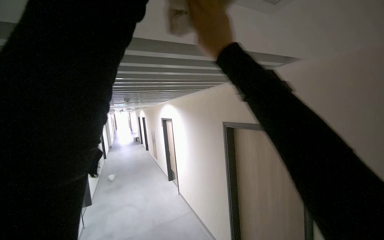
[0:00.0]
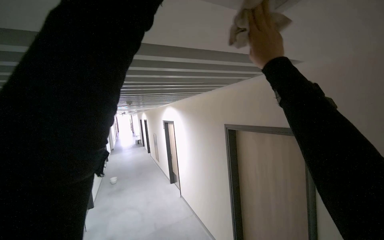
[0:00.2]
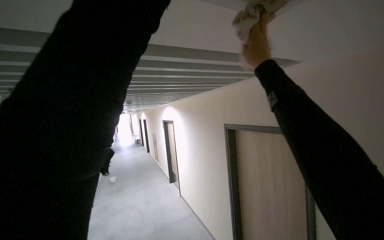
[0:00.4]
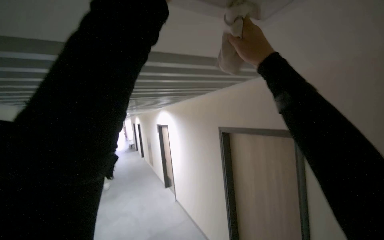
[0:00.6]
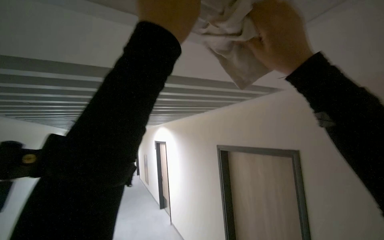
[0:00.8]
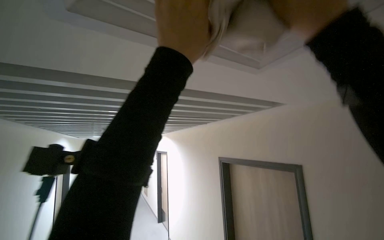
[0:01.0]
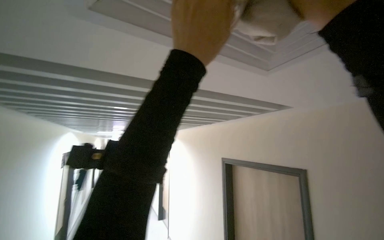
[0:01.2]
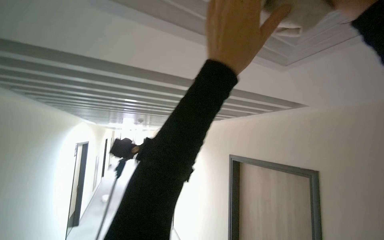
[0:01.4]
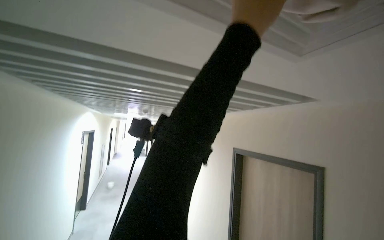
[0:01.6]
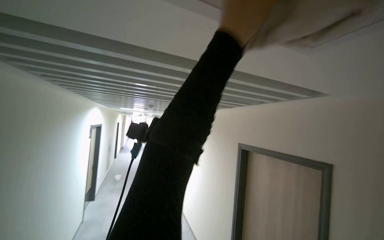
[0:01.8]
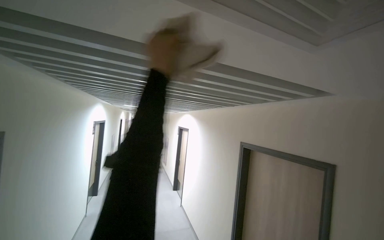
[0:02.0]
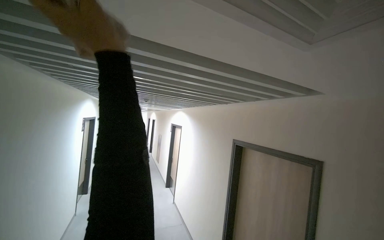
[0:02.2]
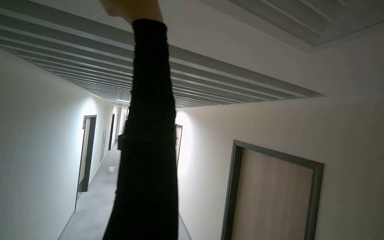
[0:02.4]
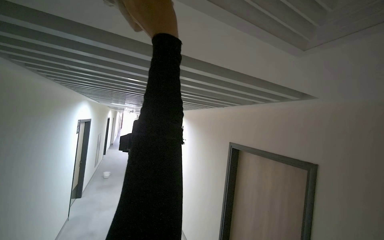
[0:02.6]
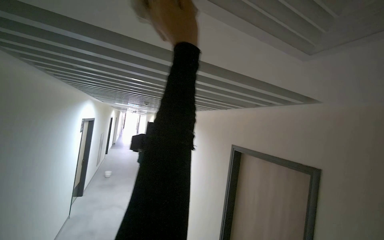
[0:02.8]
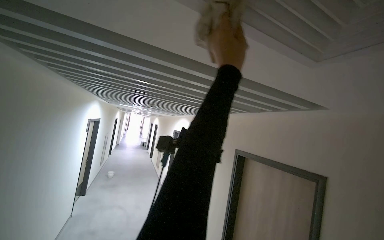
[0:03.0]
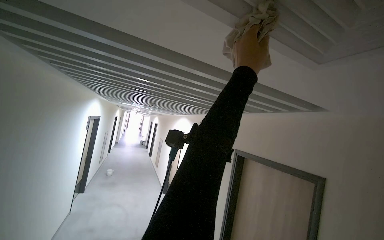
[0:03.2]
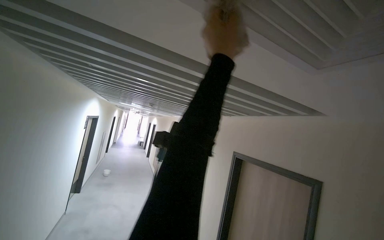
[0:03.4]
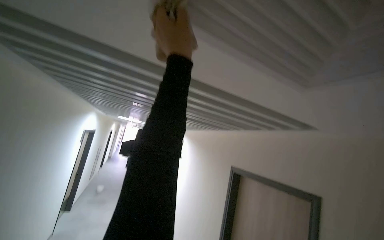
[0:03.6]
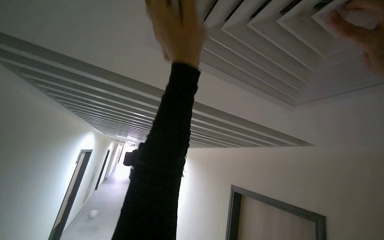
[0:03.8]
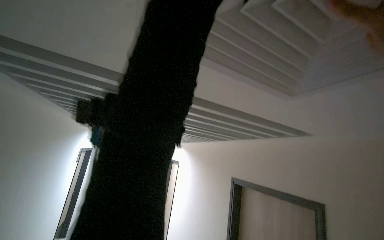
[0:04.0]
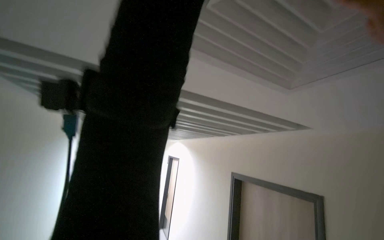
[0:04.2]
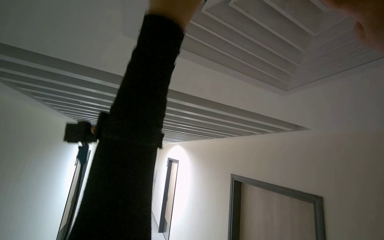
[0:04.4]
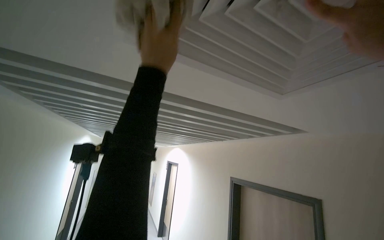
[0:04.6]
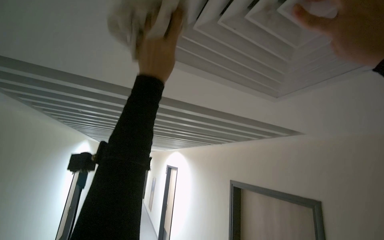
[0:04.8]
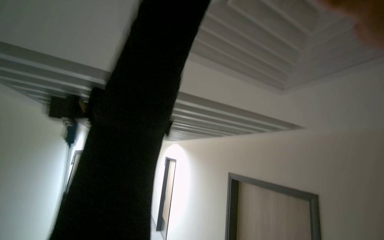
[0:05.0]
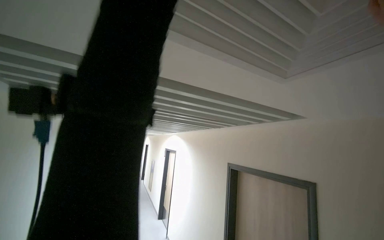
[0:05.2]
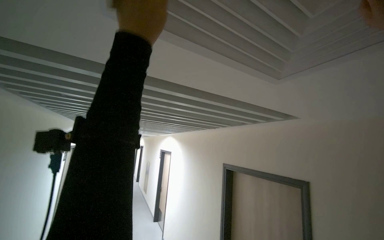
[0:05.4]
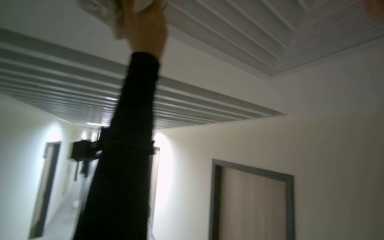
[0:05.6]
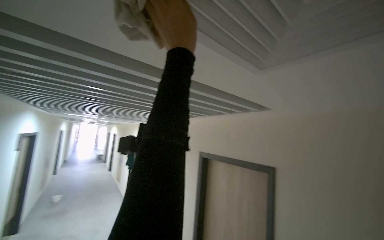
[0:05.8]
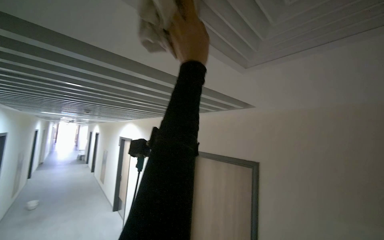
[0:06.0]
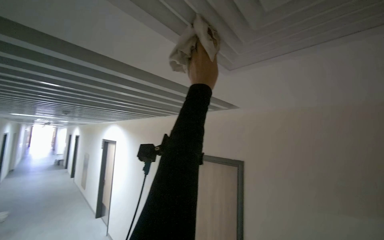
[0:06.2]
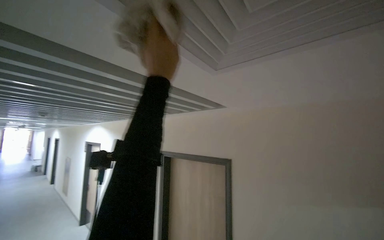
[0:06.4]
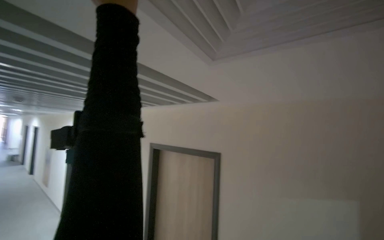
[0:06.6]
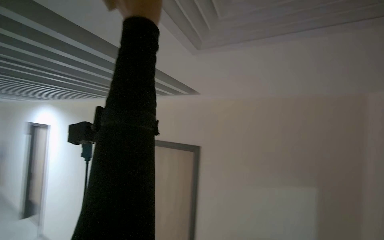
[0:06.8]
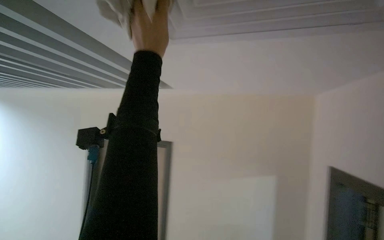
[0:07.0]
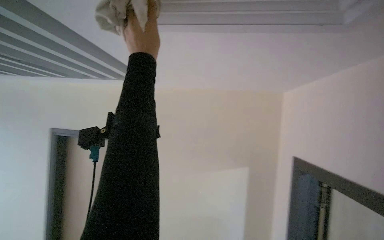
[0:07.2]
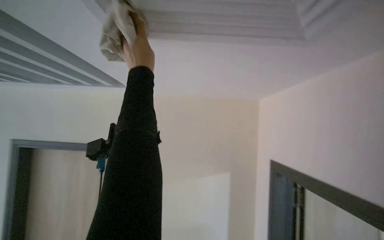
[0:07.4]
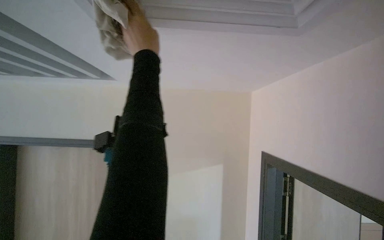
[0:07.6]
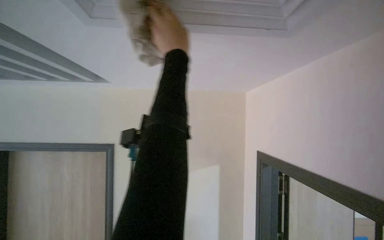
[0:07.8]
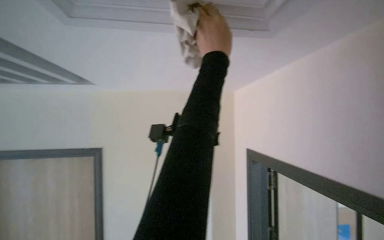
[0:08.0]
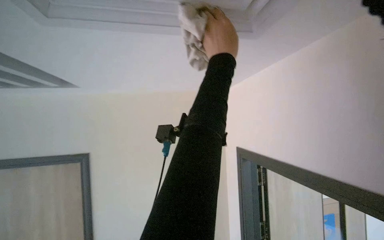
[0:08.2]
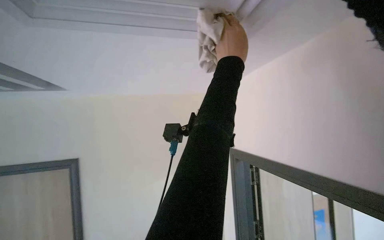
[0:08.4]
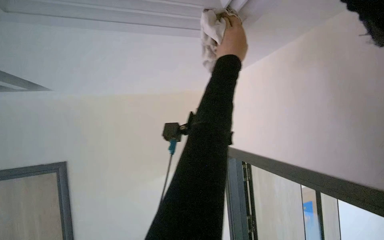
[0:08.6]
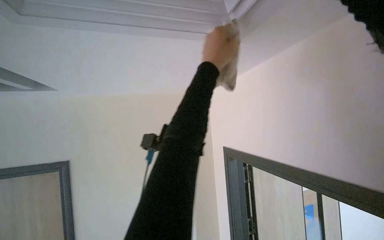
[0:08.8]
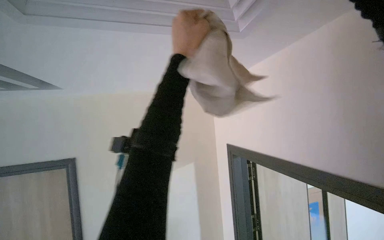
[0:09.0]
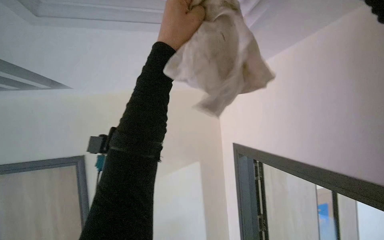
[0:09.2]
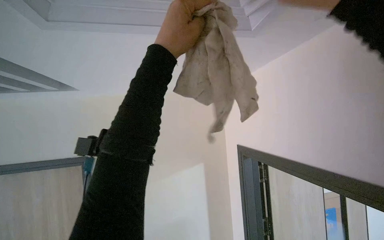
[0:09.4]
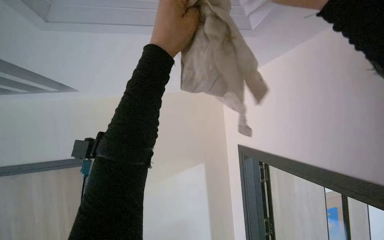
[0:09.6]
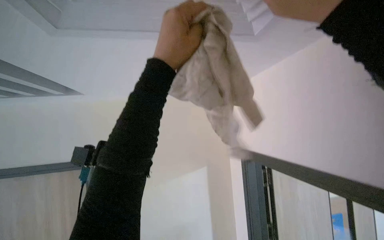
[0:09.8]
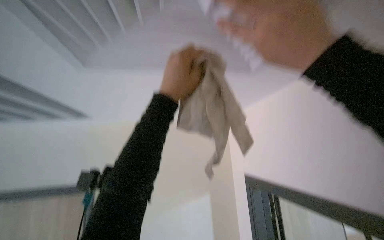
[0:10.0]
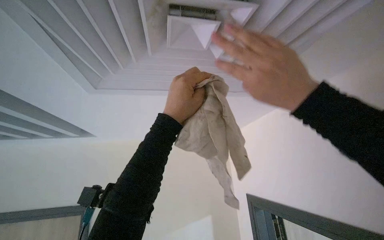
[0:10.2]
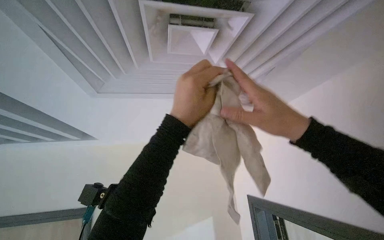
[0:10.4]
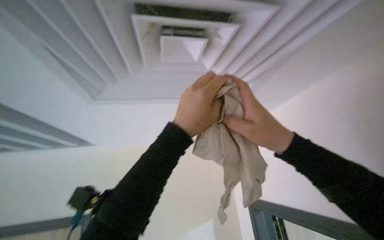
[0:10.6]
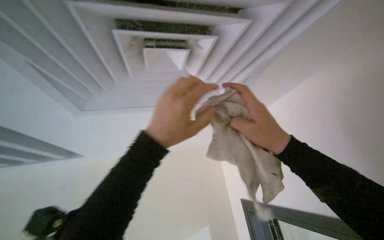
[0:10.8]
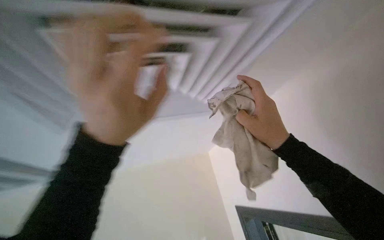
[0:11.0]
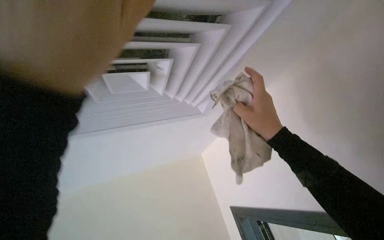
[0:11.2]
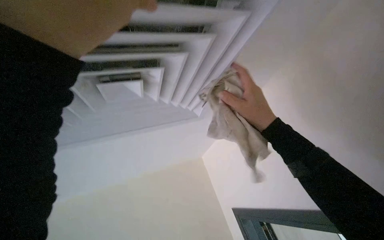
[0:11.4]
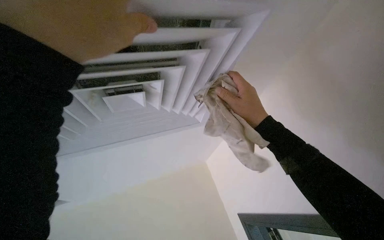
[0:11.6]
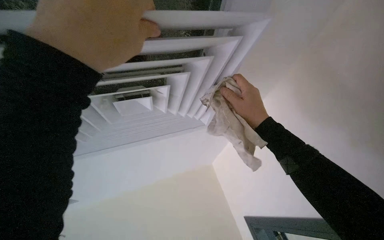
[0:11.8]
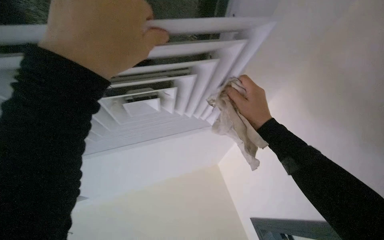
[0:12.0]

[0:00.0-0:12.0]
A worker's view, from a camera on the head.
Job: wiping surfaces.
The whole recording: Wiping ceiling vents. The worker wipes multiple ceiling vents with a cloth.
0:01.6 to 0:03.0: The left hand moves approximately 25 cm to the left and comes back.
0:03.0 to 0:04.4: The left hand travels nearer to the camera and to the left by approximately 20 cm.
0:04.4 to 0:06.0: The view swings some 20 degrees to the right. The left hand goes up and down the picture, roughly 15 cm each way, reversing 2 times.
0:06.0 to 0:07.6: The camera is aimed about 45 degrees further to the right.
0:07.6 to 0:09.0: The left hand shifts approximately 15 cm to the right.
0:09.0 to 0:10.4: The wearer looks some 15 degrees further upward.
0:10.4 to 0:12.0: The wearer looks some 15 degrees further upward. The left hand travels nearer to the camera and up the picture by some 25 cm.

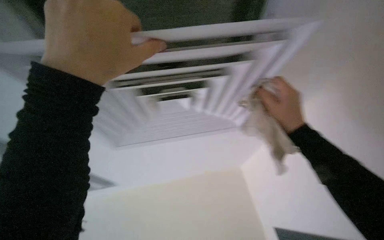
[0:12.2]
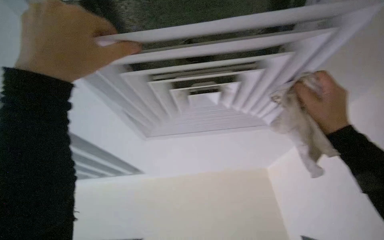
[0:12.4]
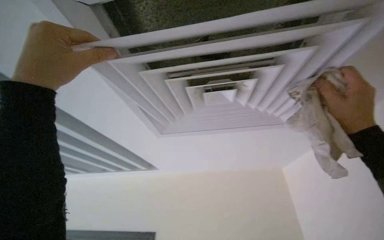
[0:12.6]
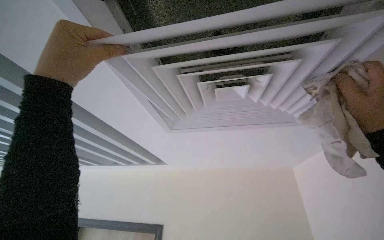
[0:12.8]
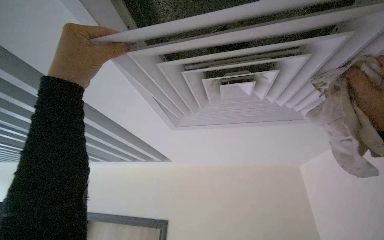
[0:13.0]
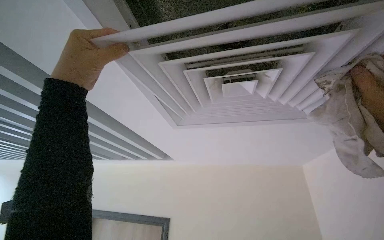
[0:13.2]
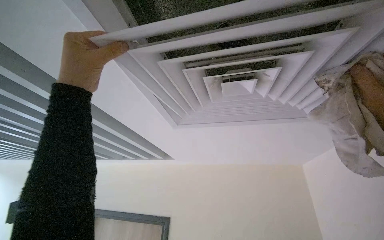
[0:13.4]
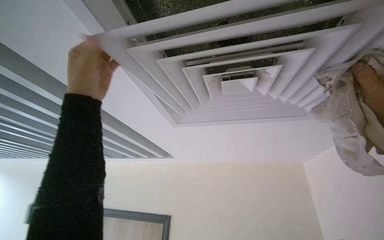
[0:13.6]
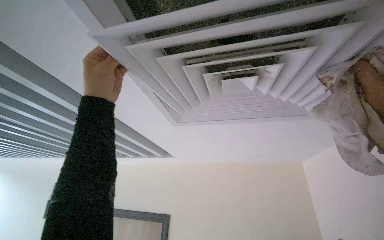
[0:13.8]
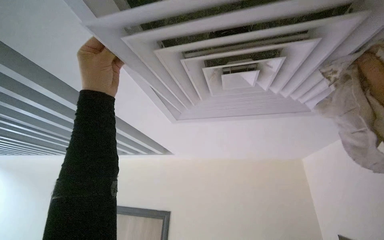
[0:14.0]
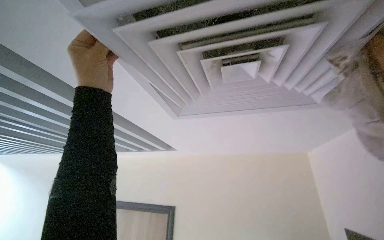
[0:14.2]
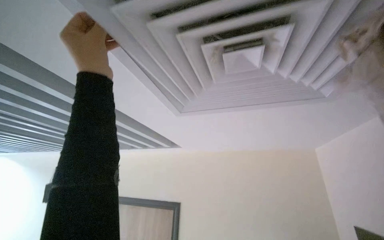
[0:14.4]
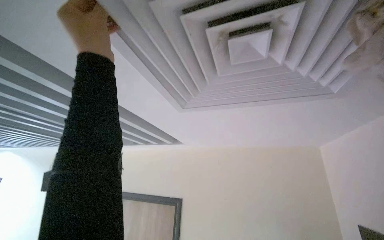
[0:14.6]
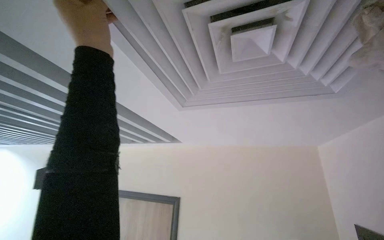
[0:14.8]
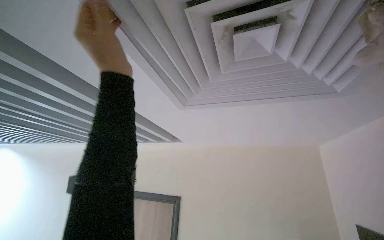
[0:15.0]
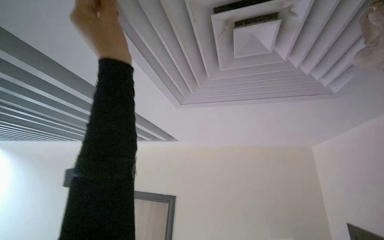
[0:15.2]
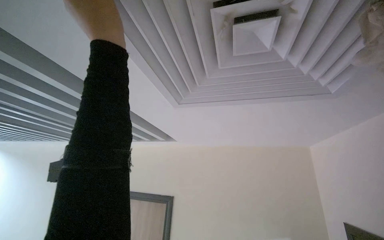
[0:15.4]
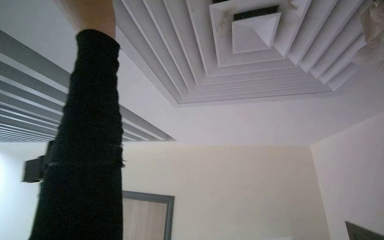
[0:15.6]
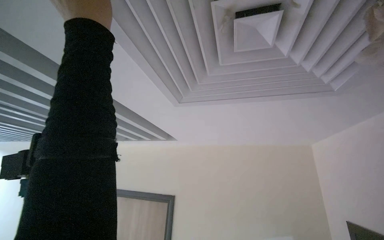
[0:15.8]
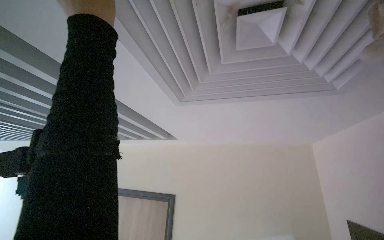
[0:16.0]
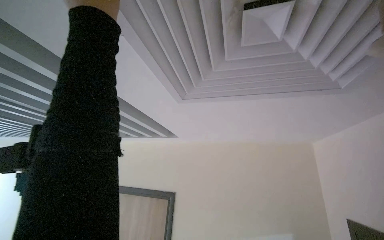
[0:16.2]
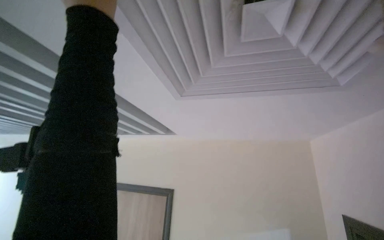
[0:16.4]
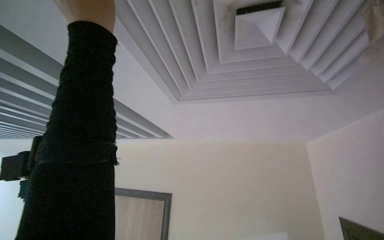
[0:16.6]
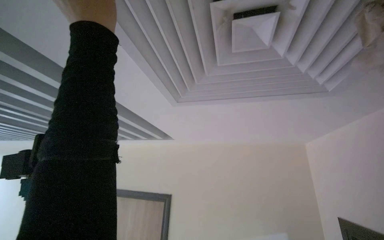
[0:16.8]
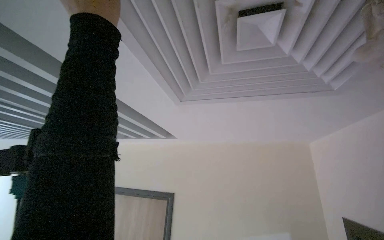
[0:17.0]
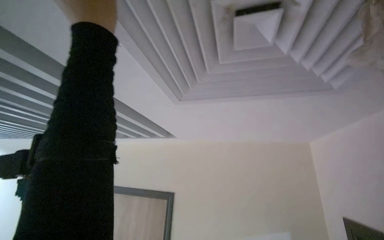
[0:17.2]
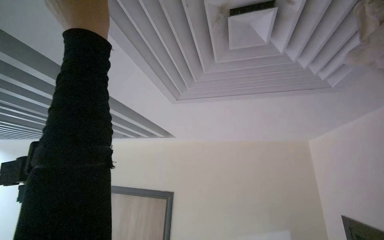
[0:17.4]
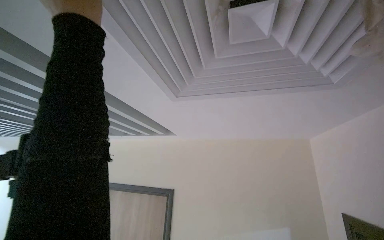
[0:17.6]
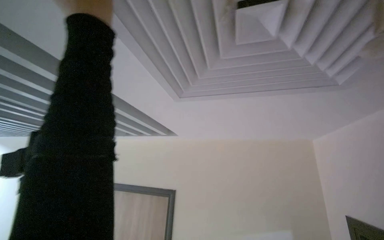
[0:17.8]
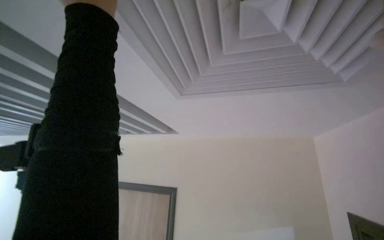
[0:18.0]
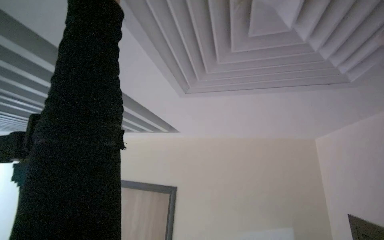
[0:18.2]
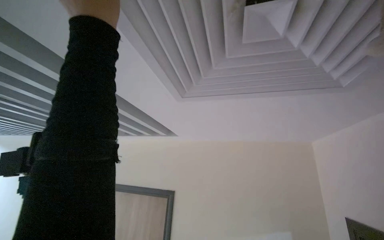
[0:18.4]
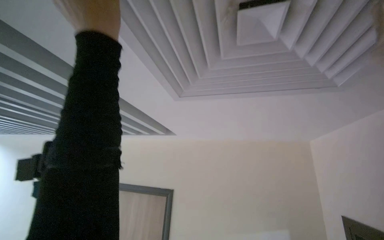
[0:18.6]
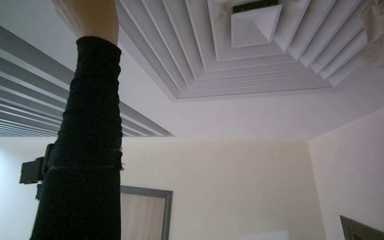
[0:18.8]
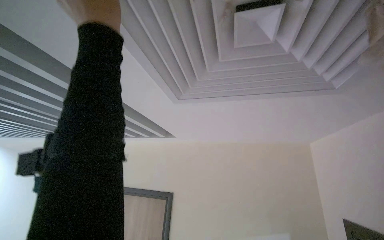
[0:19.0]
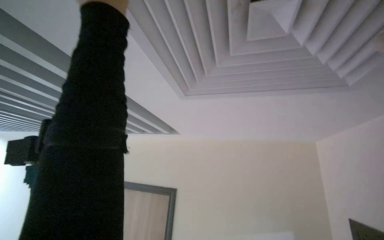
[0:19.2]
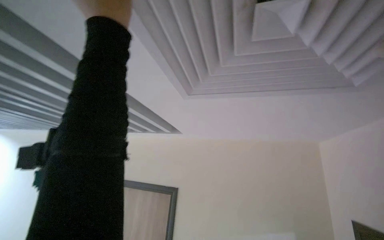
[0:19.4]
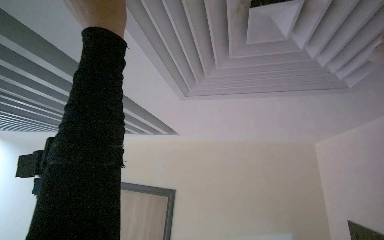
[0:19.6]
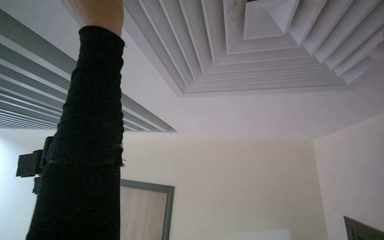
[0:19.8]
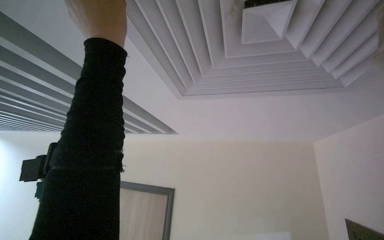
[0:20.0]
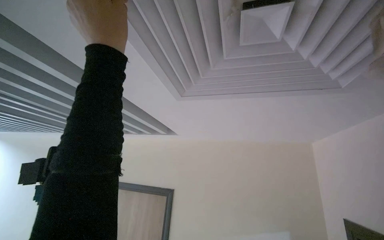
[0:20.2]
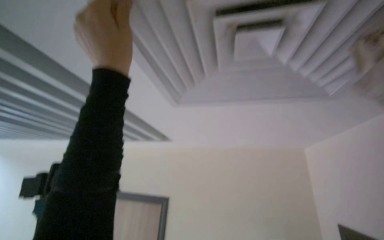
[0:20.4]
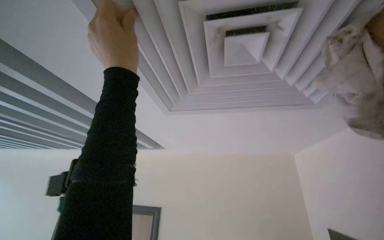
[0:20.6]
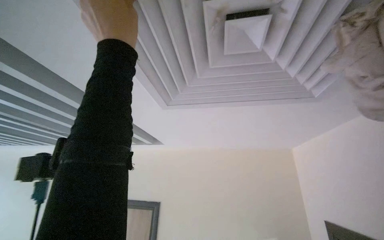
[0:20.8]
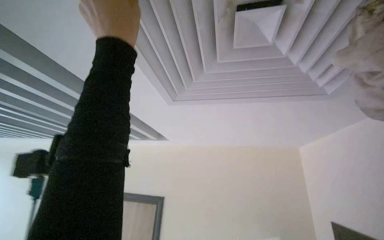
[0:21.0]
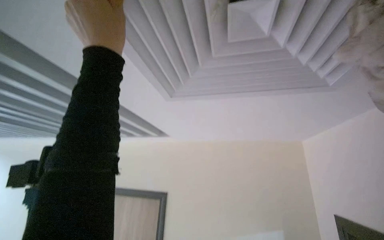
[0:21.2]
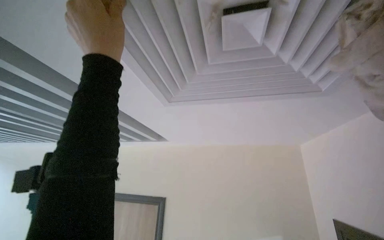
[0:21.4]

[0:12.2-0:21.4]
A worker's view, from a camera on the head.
Job: wiping surfaces.
The whole recording: Wiping ceiling vents. The worker wipes multiple ceiling vents with a cloth.
0:12.2 to 0:13.8: The camera sweeps to the left, by some 20 degrees. The left hand moves to the left and farther from the camera, approximately 25 cm.
